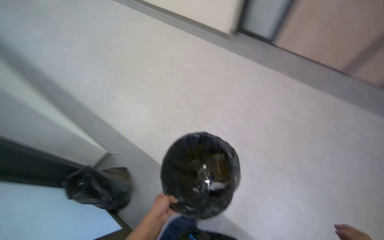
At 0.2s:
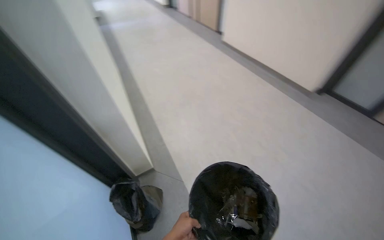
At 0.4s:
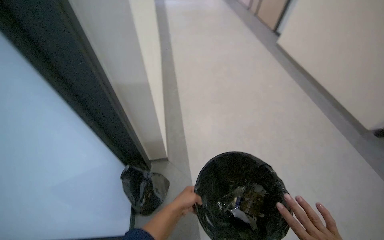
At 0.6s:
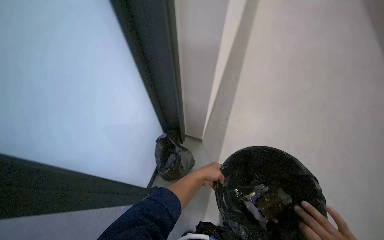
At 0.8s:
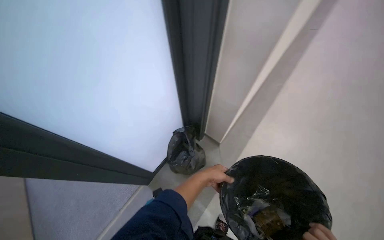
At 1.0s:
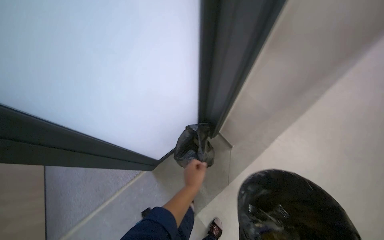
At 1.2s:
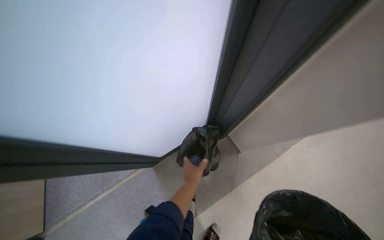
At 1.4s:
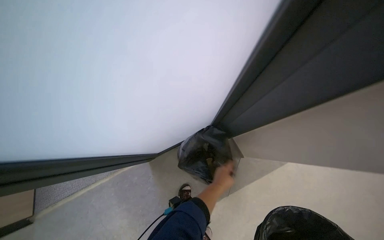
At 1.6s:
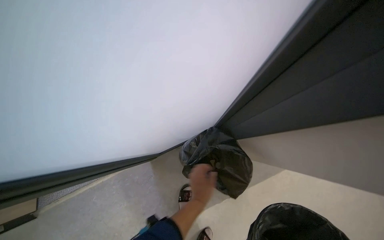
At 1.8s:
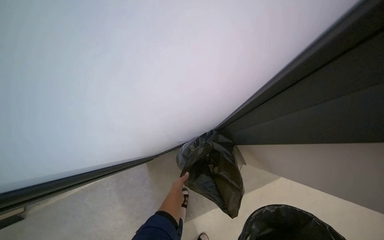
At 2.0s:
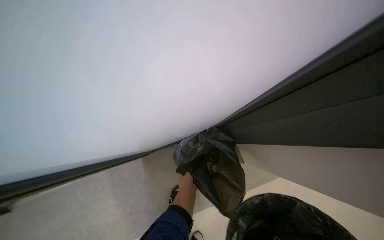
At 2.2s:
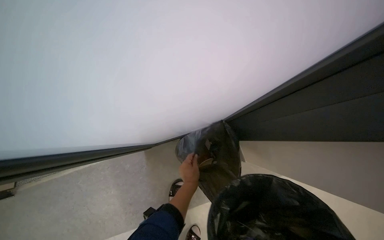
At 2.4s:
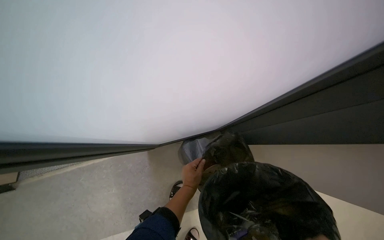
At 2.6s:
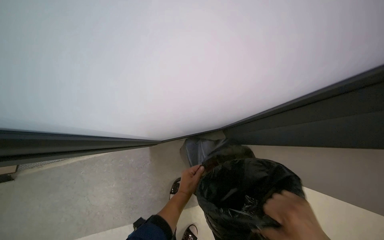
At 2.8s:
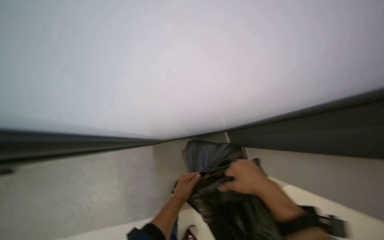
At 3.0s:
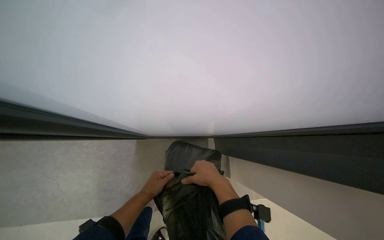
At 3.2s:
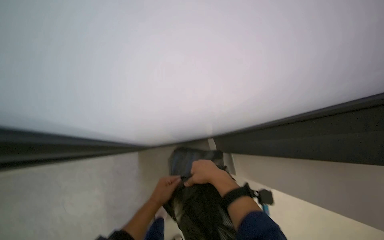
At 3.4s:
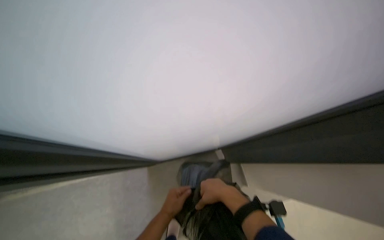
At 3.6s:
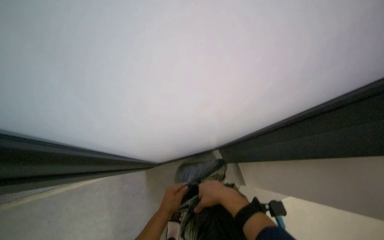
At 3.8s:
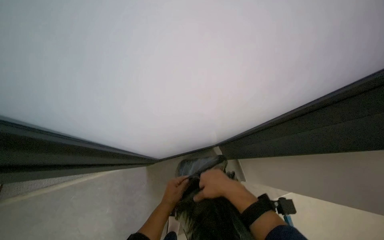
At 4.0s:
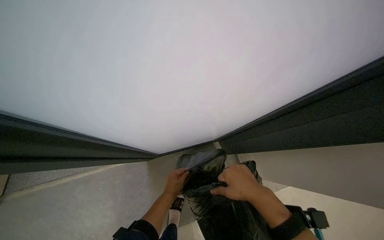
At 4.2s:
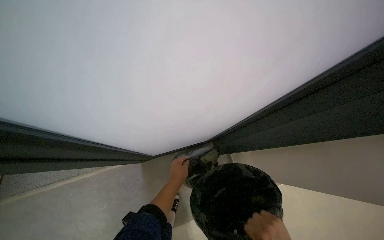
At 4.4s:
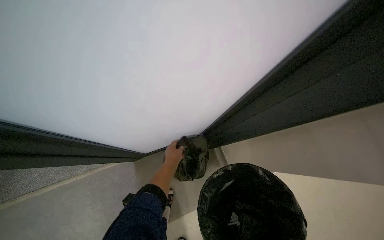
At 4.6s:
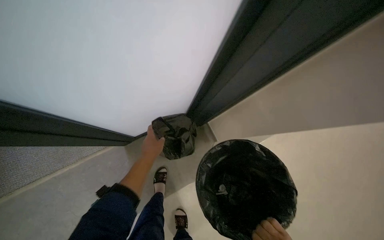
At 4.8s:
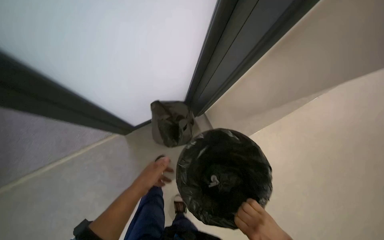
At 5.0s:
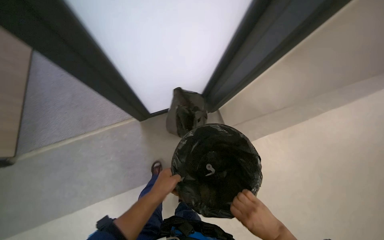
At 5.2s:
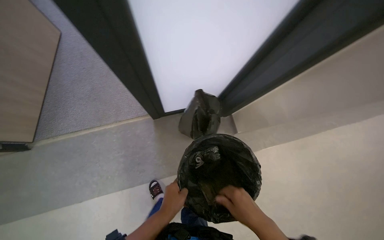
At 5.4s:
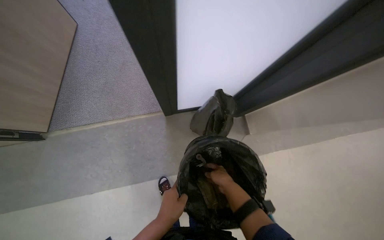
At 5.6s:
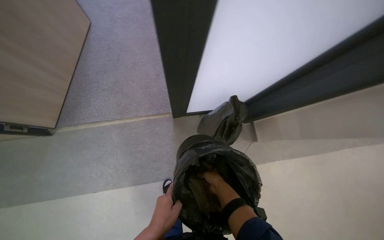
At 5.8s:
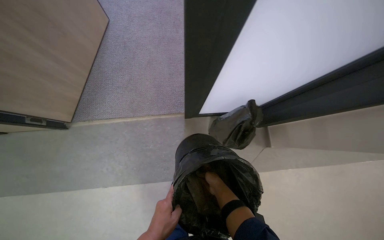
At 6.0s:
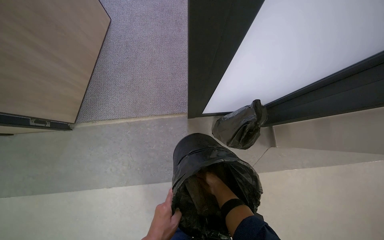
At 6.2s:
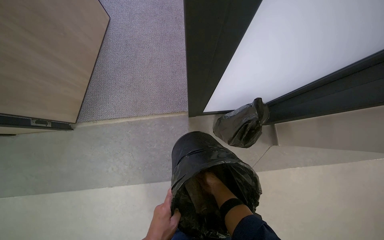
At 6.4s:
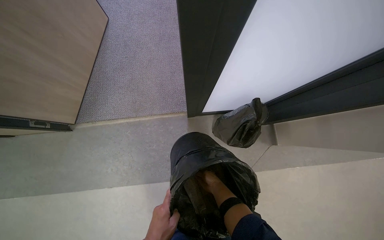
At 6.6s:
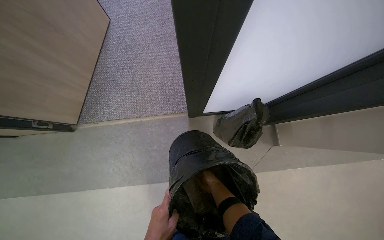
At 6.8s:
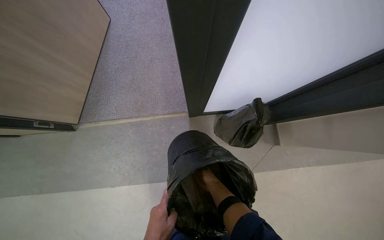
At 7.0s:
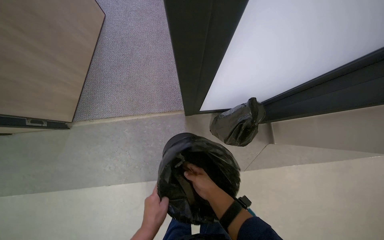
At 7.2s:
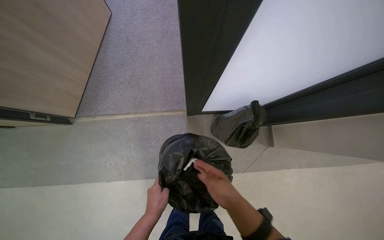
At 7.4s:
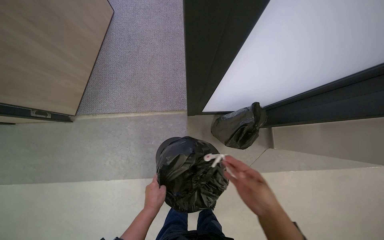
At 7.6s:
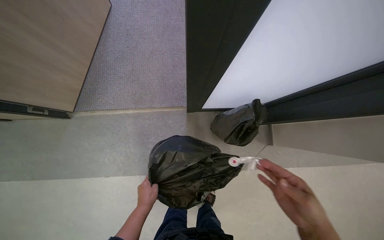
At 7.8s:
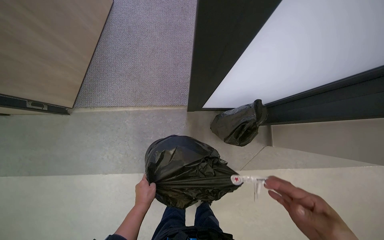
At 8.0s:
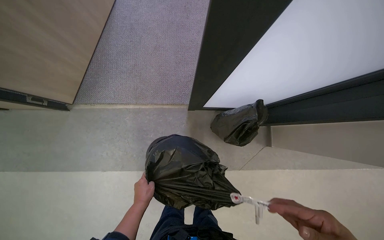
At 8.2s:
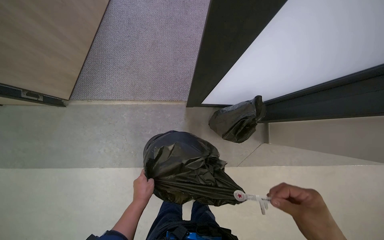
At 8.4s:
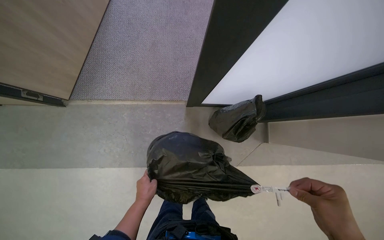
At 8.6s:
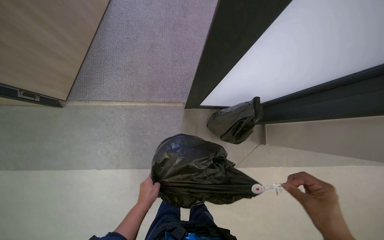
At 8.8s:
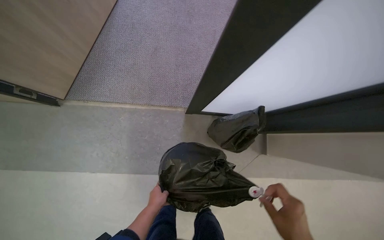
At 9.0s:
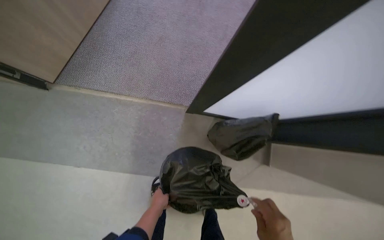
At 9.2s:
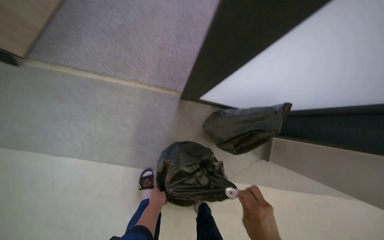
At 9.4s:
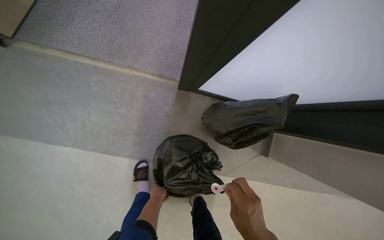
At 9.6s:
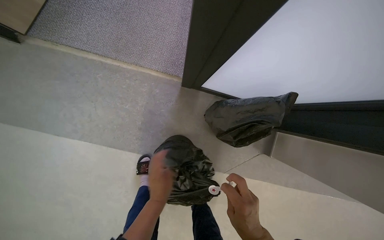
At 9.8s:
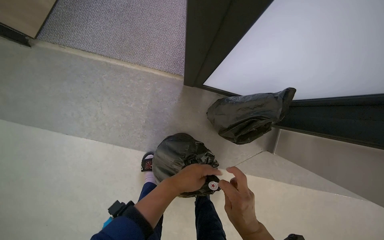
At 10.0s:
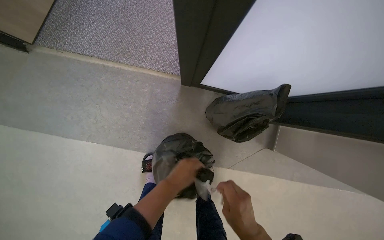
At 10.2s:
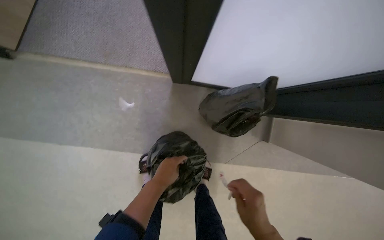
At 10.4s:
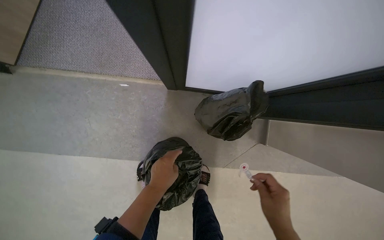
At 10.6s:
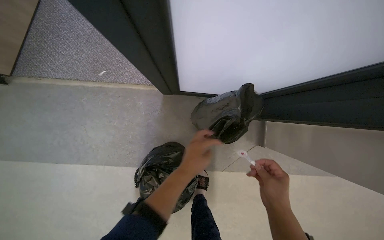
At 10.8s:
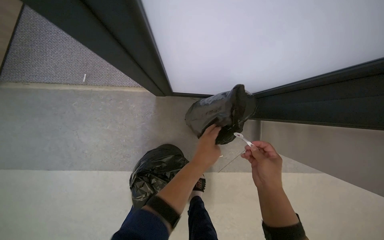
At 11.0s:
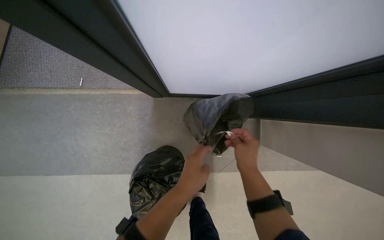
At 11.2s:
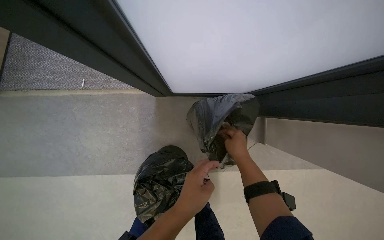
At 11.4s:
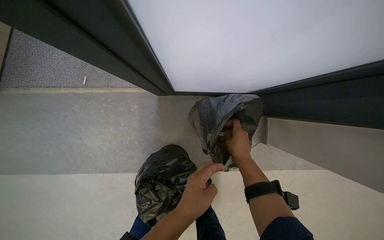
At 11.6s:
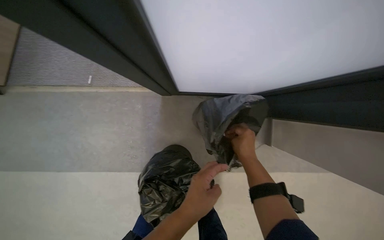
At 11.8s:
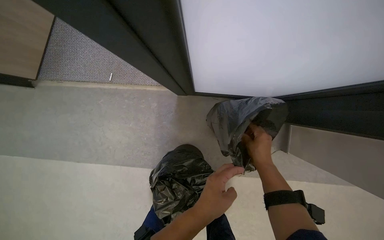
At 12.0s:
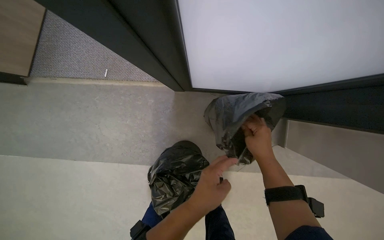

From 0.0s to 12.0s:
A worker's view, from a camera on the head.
Job: managing trash.
The whole recording: Emptying and replacing office trash. The worker continues to empty trash from bins and picks up small items from the floor, placing them into a large trash bag.
From 0.0s to 1.6s: The wearer looks approximately 105 degrees further to the left.
From 3.0s to 4.4s: The left hand shifts some 15 cm up the picture and farther from the camera.
From 4.4s to 6.0s: The wearer looks approximately 15 degrees further downward.
From 6.0s to 7.6s: The right hand travels nearer to the camera and to the right by some 35 cm.
From 9.0s to 10.4s: The left hand moves nearer and farther over roughly 20 cm, changing direction 2 times.
From 10.4s to 12.0s: The right hand travels up the picture and farther from the camera by some 25 cm, while the left hand shifts roughly 10 cm to the right.

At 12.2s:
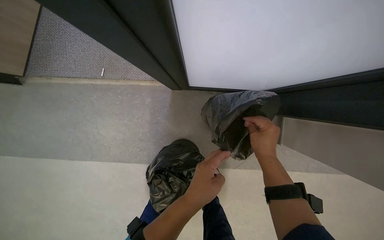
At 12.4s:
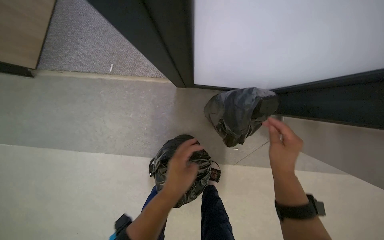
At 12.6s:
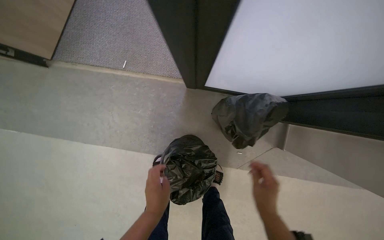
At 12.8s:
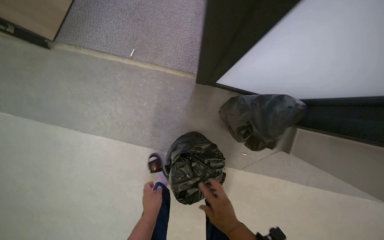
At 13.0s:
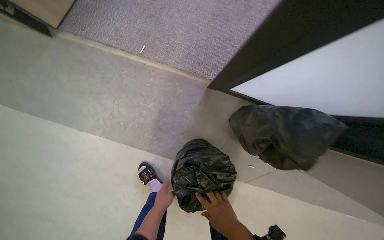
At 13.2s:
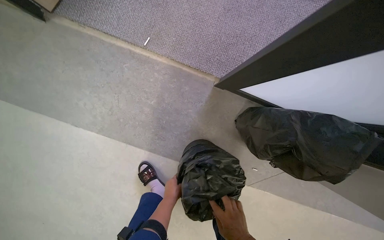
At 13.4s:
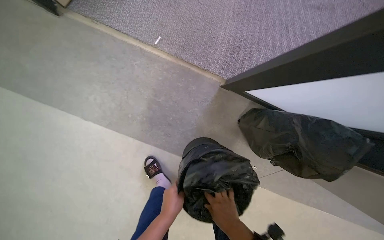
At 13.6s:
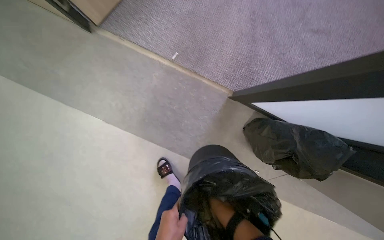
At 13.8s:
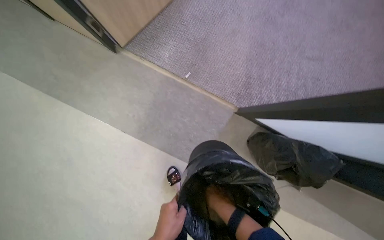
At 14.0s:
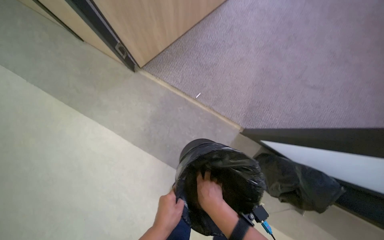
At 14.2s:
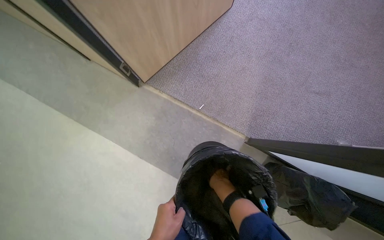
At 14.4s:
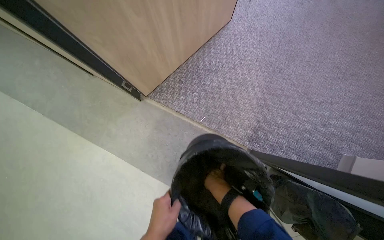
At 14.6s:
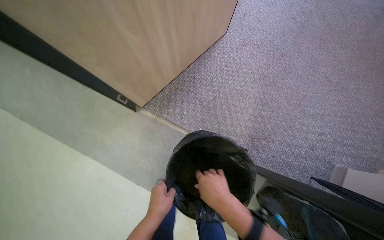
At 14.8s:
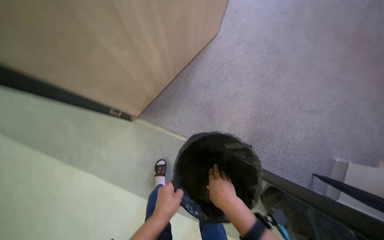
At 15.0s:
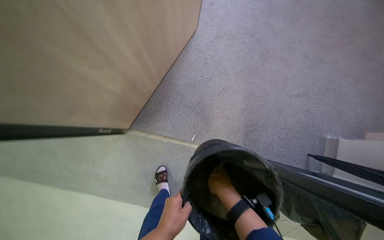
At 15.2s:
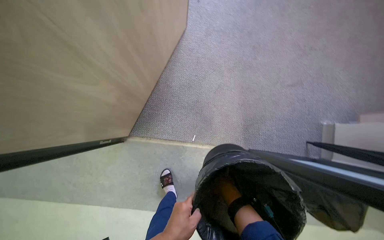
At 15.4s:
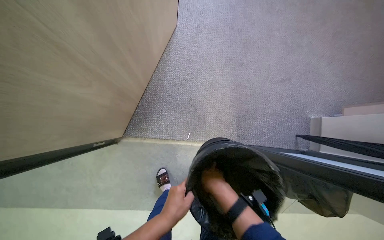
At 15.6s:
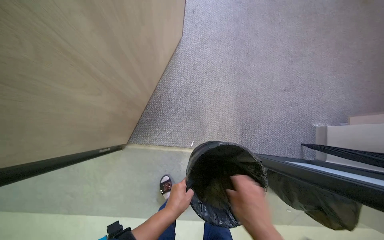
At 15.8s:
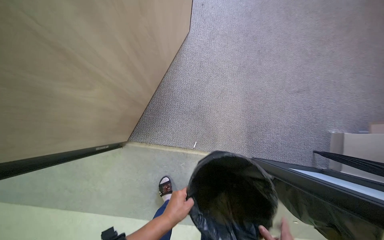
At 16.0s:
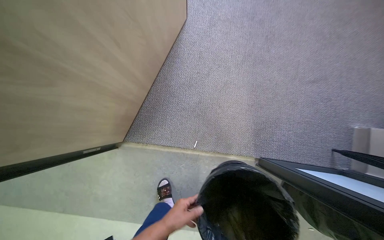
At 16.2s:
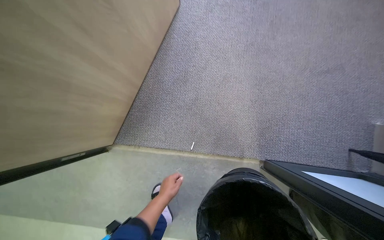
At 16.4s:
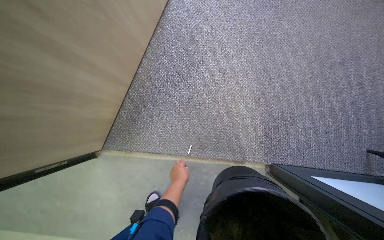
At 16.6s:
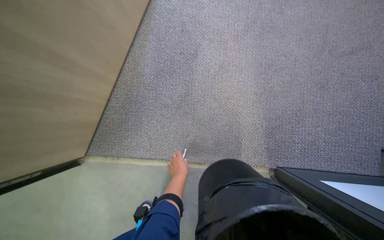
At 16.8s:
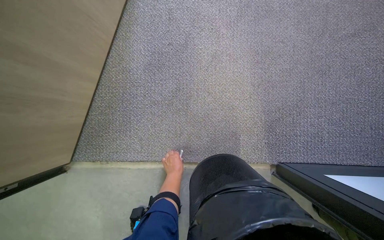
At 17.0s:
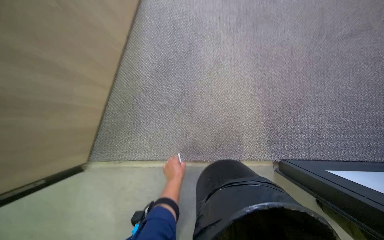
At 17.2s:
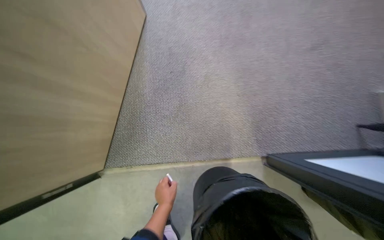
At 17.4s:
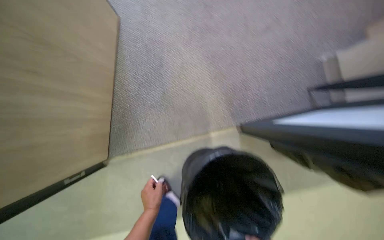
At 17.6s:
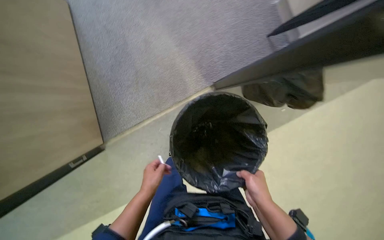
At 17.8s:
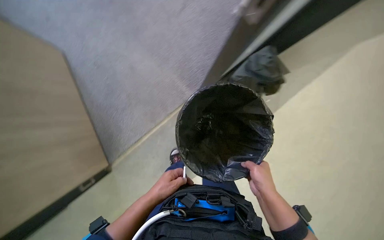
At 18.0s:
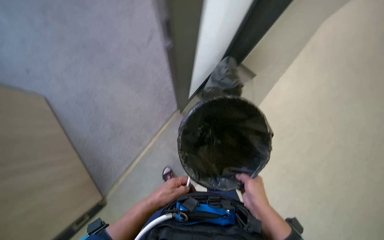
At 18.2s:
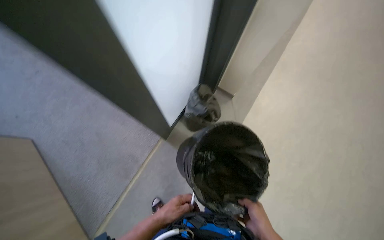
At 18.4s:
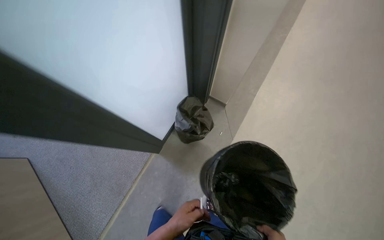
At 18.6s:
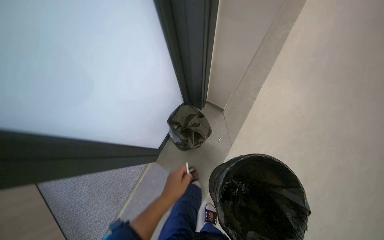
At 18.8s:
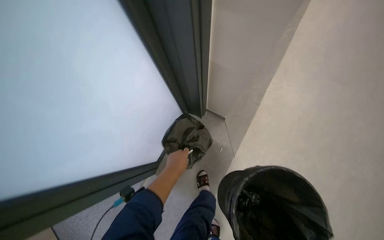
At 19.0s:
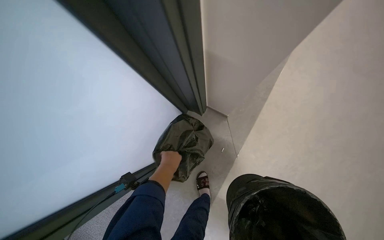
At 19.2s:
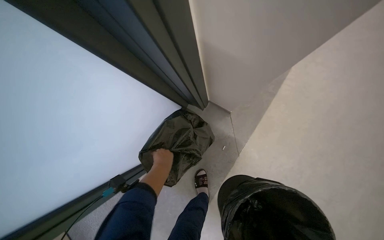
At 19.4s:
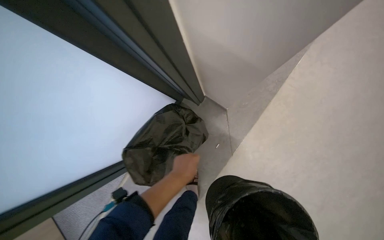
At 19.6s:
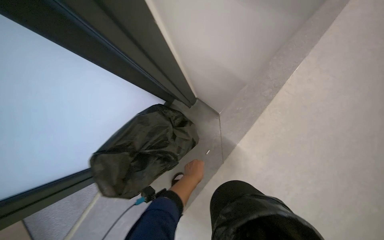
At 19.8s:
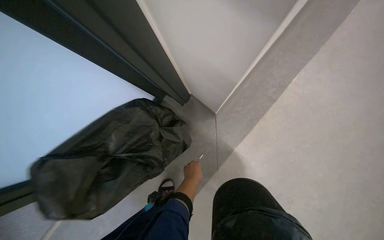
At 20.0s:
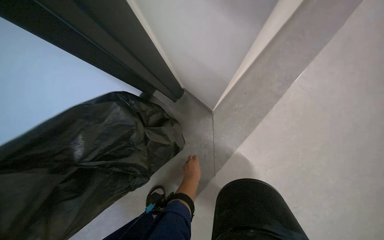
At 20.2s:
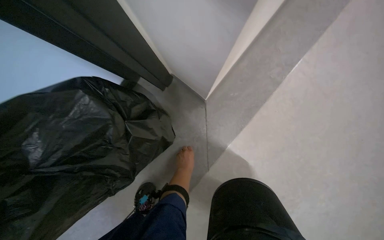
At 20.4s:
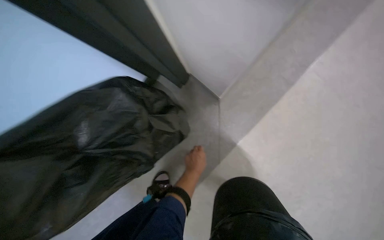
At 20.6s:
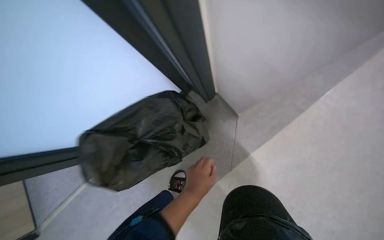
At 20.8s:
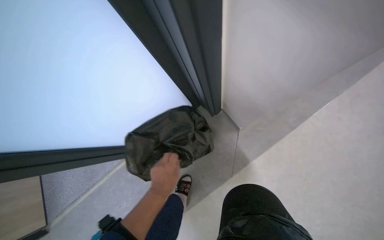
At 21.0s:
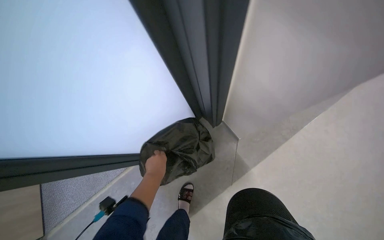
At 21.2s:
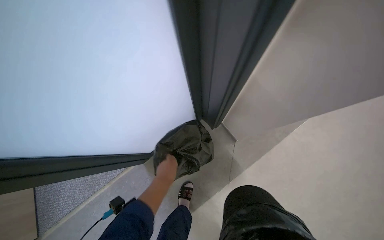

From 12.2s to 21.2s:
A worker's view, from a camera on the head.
Job: managing trash.
The whole recording: Emptying and replacing office trash. The worker continues to empty trash from bins and picks up small items from the floor, placing them into a large trash bag.
From 12.2s to 13.8s: The head travels to the left, roughly 50 cm.
From 13.8s to 15.2s: The wearer moves approximately 40 cm.
From 15.2s to 16.6s: The head travels roughly 40 cm.
From 16.6s to 18.2s: The camera travels approximately 50 cm. The wearer looks about 40 degrees further to the right.
From 18.2s to 19.8s: The camera is carried some 50 cm.
From 19.8s to 21.2s: The left hand moves to the left, some 25 cm.
